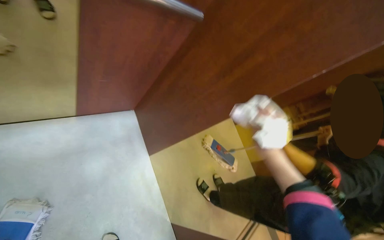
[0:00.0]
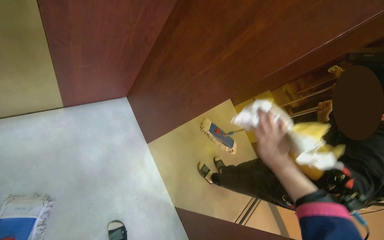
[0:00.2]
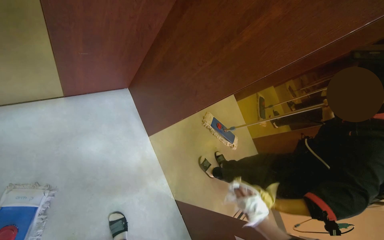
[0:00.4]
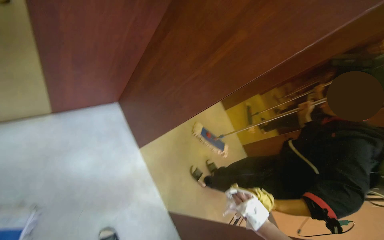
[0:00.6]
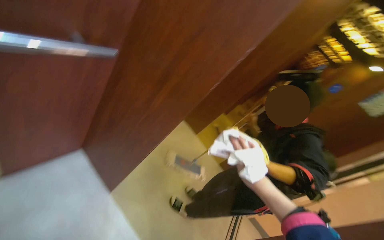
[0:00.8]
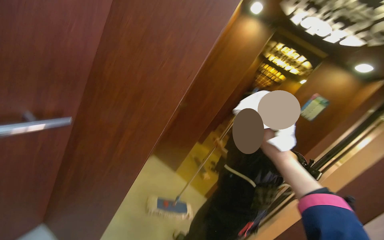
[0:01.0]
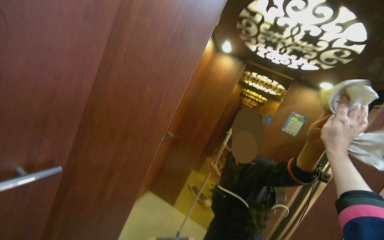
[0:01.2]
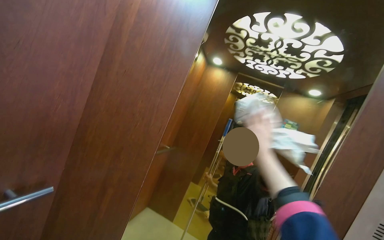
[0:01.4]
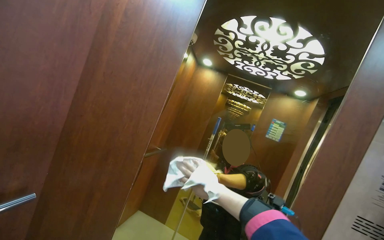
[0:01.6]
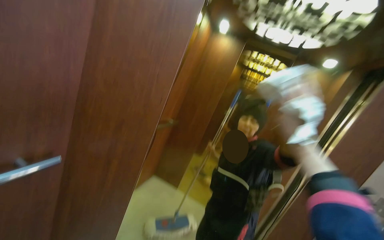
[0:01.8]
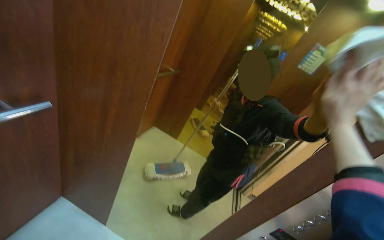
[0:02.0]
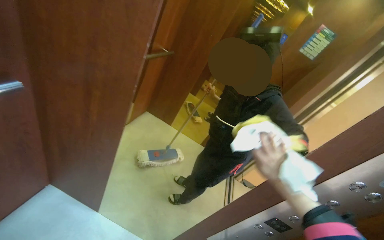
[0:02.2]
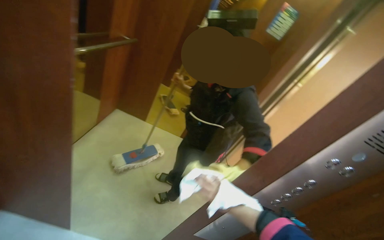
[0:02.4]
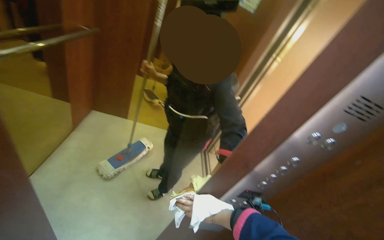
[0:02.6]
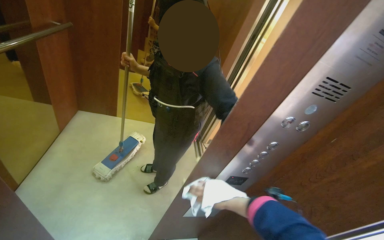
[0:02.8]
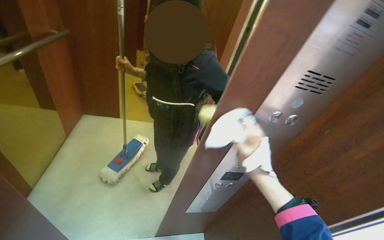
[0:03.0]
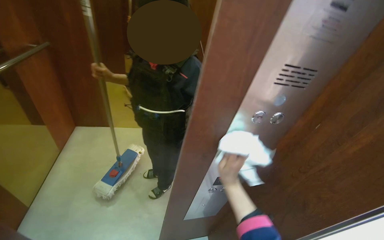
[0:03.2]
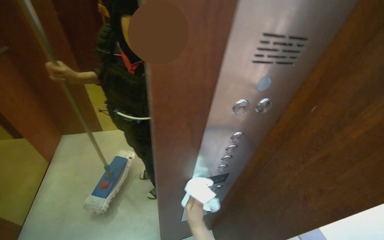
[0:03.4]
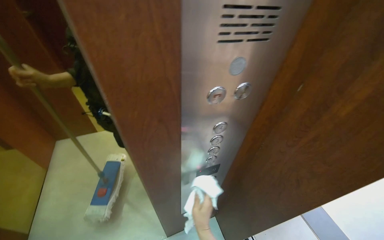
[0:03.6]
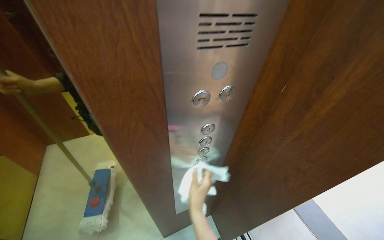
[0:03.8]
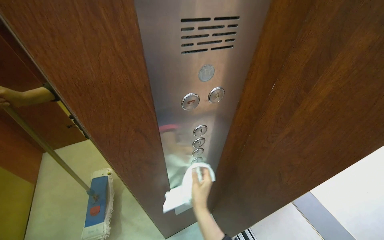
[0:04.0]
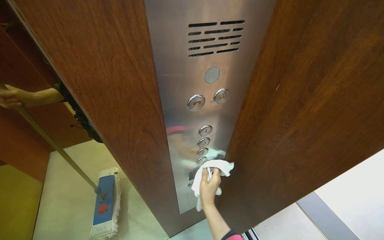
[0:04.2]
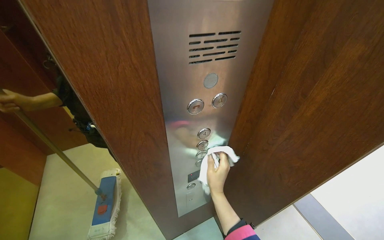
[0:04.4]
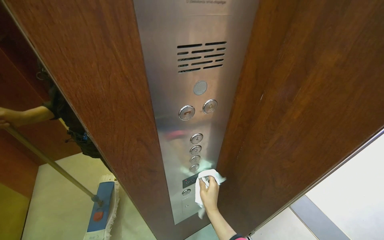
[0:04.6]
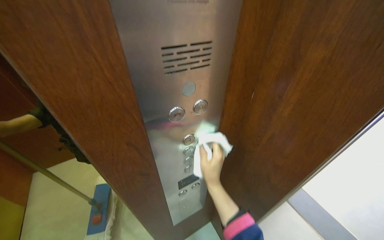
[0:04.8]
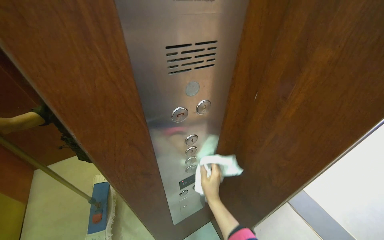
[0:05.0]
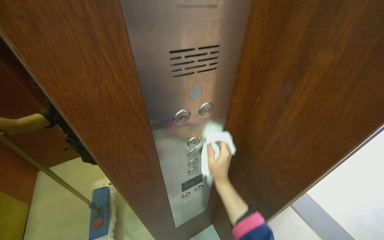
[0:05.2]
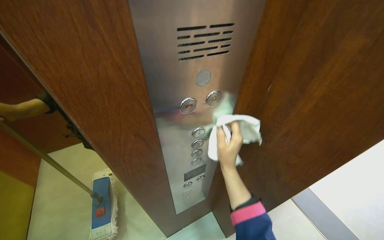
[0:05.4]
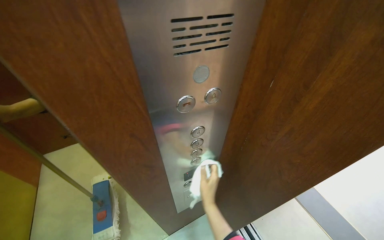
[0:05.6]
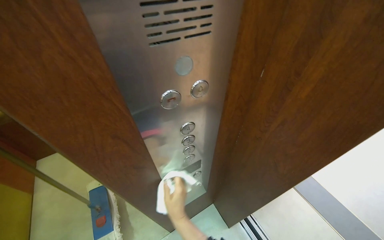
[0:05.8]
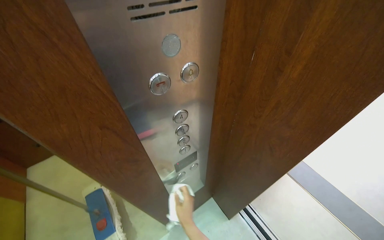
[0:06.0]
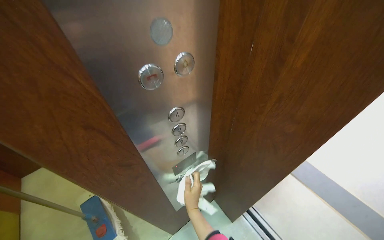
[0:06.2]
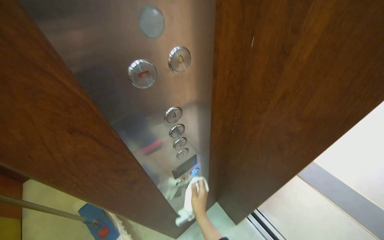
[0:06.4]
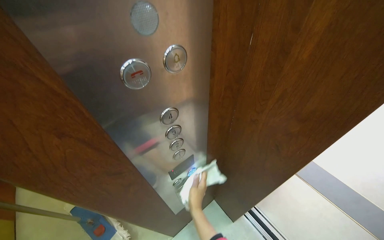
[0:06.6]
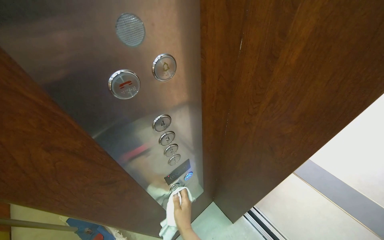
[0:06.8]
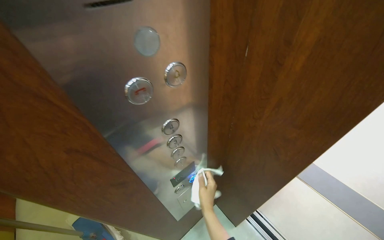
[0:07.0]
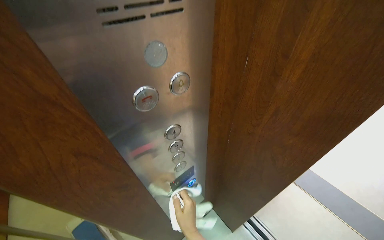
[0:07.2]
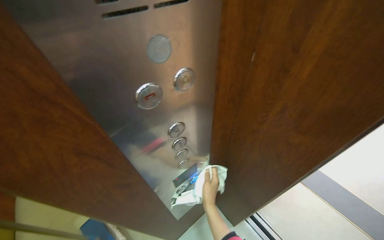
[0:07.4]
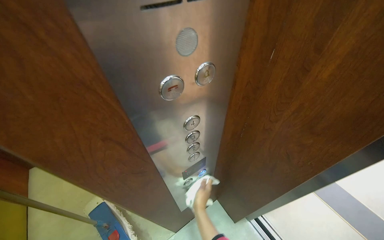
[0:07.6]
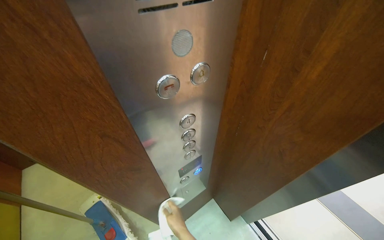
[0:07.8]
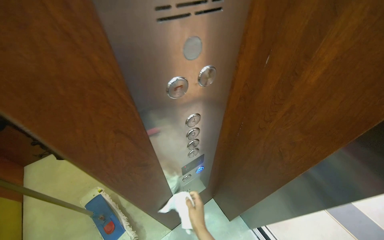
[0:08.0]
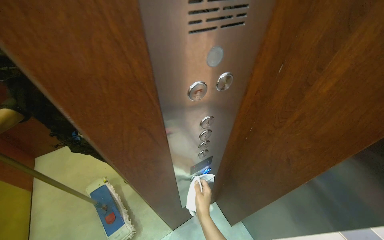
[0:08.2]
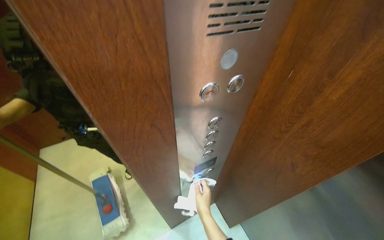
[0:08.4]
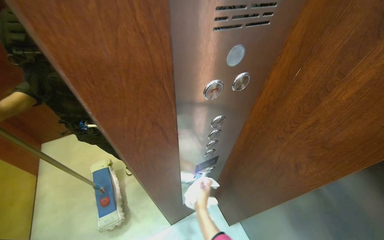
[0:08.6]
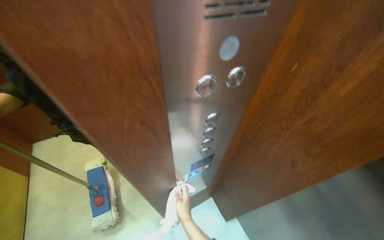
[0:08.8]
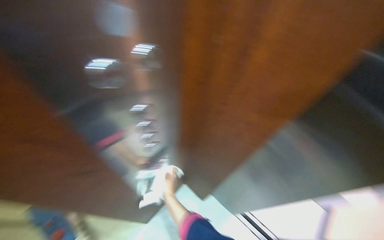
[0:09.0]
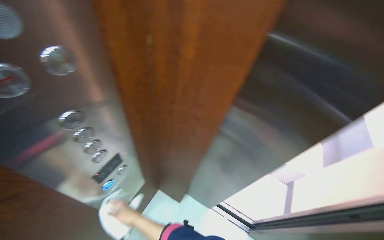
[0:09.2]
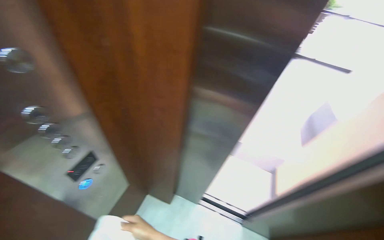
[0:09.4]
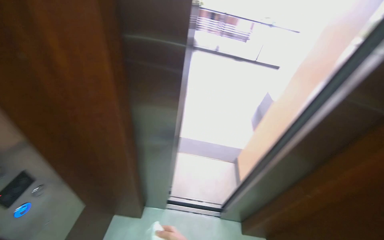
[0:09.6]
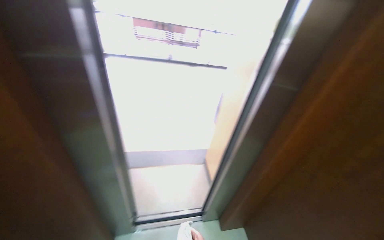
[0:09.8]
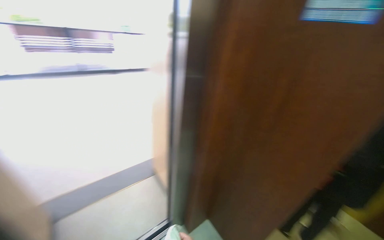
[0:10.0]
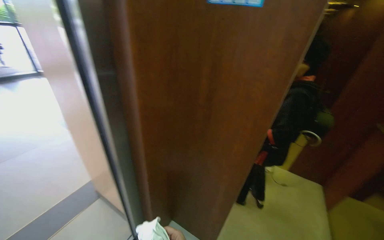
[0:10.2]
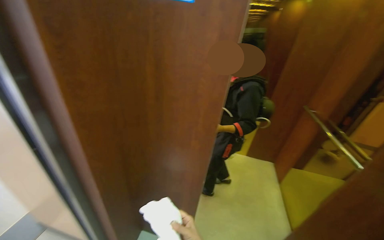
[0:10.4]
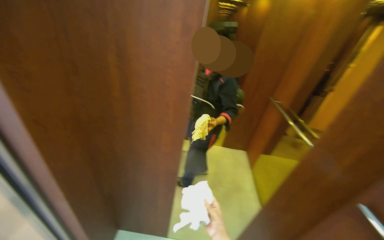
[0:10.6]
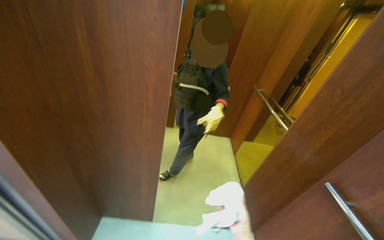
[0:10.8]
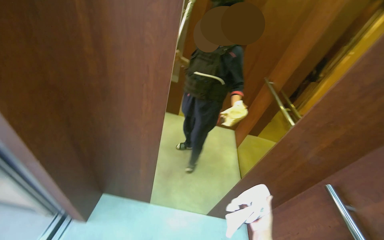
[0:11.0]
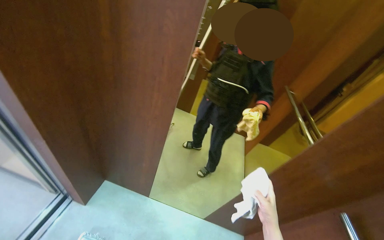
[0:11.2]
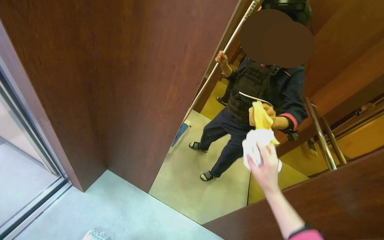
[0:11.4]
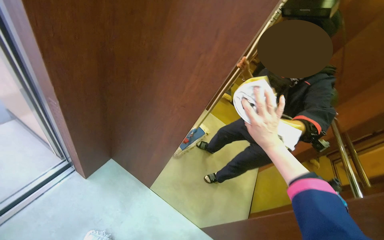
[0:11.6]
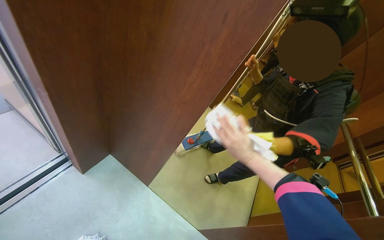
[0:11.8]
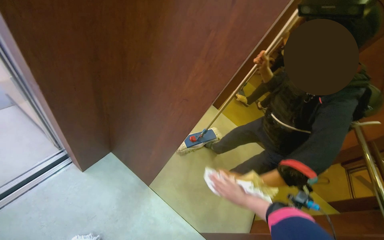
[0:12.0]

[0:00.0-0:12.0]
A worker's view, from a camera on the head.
Job: wiping surfaces.
The whole recording: Cleaning elevator interior. The worker cleans the elevator interior and floor, including the ceiling, walls, control panel, and handrails, using a cloth.
0:00.0 to 0:01.6: The head turns to the right by about 45 degrees. The wearer looks approximately 30 degrees further upward.
0:01.6 to 0:03.0: The head turns to the right by about 20 degrees. The view tilts about 50 degrees downward.
0:03.0 to 0:04.4: The scene rotates counterclockwise by approximately 25 degrees.
0:04.4 to 0:06.0: The right hand swings up and down the picture, some 25 cm each way, with 4 reversals.
0:09.0 to 0:10.4: The camera travels roughly 60 cm. The head rotates some 115 degrees to the right.
0:10.4 to 0:12.0: Everything in view rotates approximately 30 degrees clockwise.

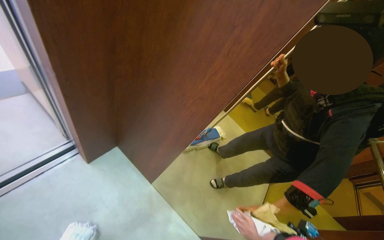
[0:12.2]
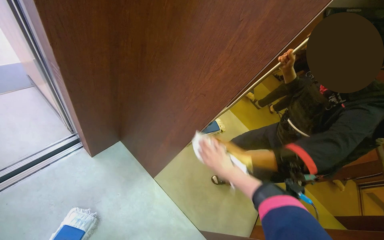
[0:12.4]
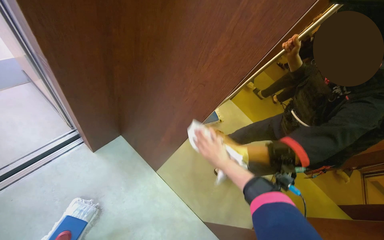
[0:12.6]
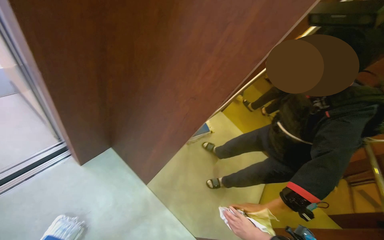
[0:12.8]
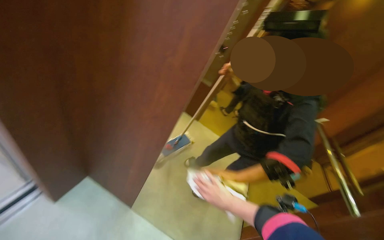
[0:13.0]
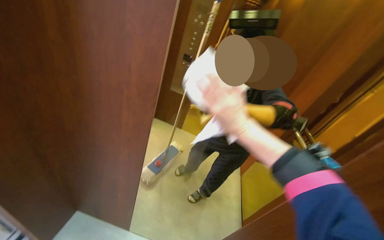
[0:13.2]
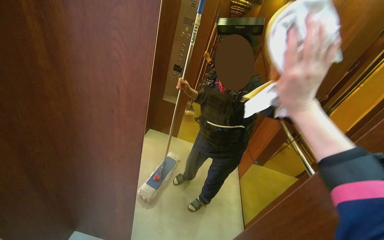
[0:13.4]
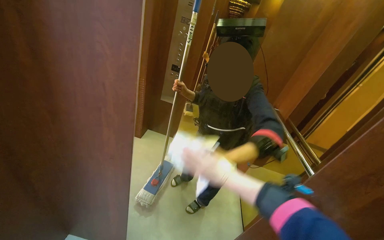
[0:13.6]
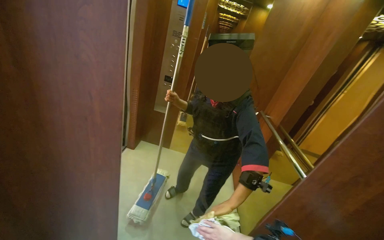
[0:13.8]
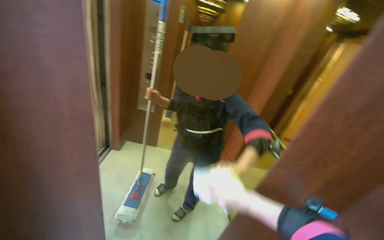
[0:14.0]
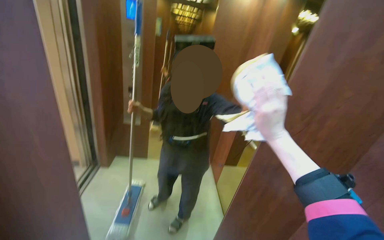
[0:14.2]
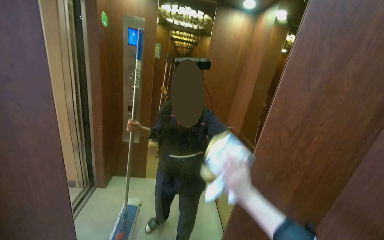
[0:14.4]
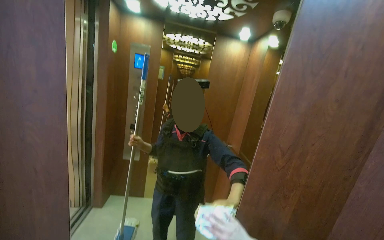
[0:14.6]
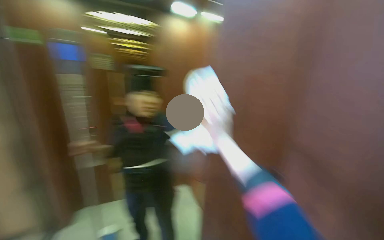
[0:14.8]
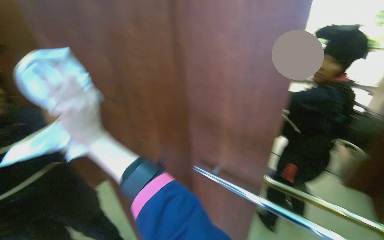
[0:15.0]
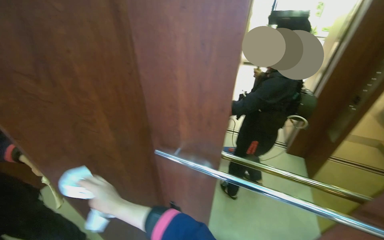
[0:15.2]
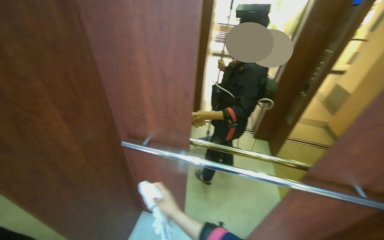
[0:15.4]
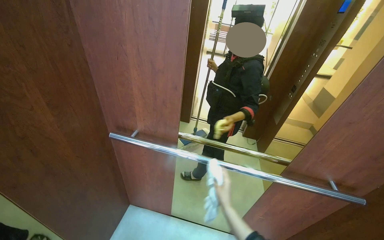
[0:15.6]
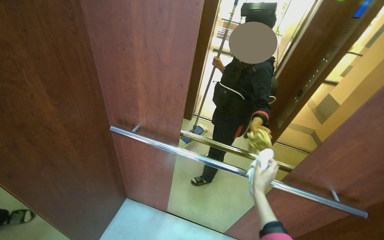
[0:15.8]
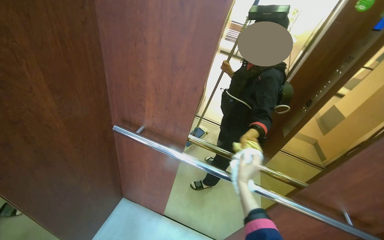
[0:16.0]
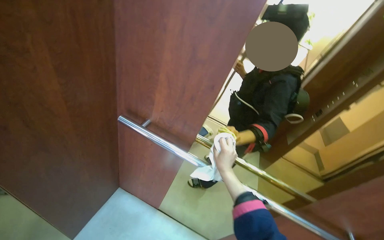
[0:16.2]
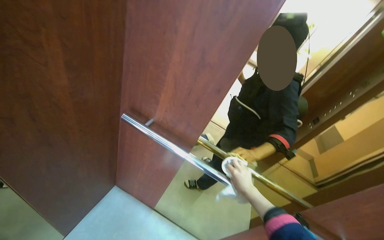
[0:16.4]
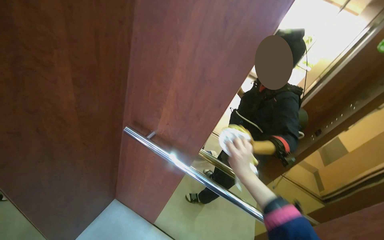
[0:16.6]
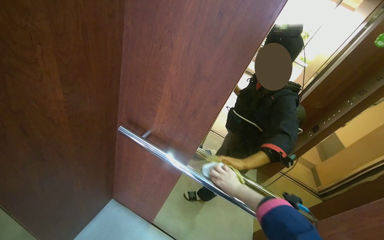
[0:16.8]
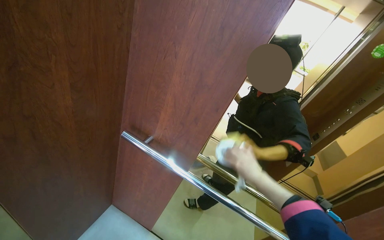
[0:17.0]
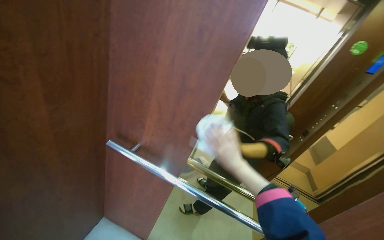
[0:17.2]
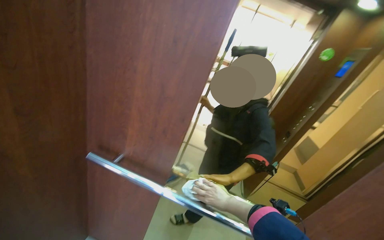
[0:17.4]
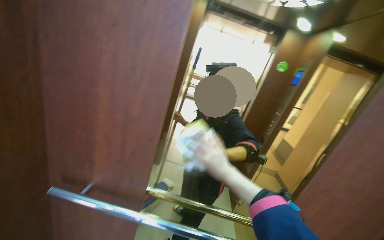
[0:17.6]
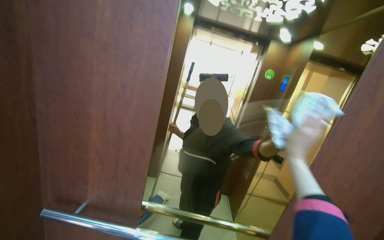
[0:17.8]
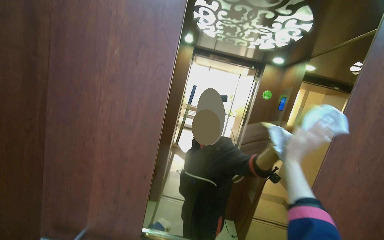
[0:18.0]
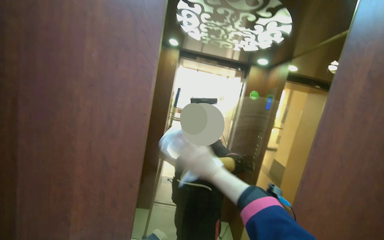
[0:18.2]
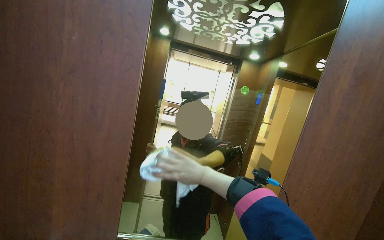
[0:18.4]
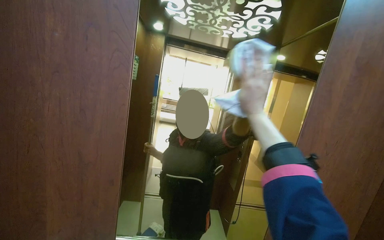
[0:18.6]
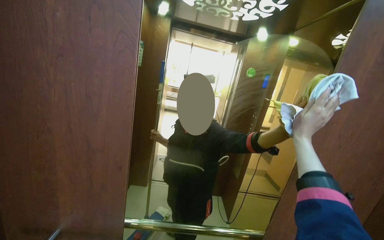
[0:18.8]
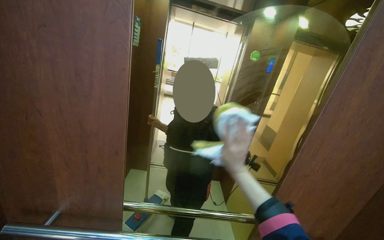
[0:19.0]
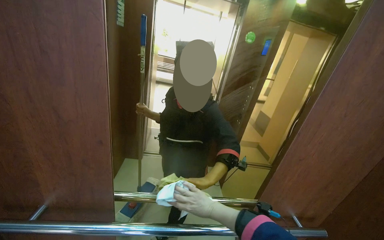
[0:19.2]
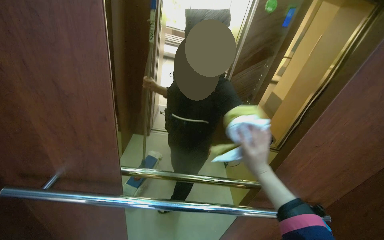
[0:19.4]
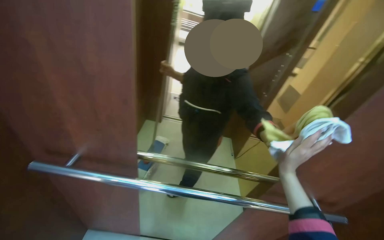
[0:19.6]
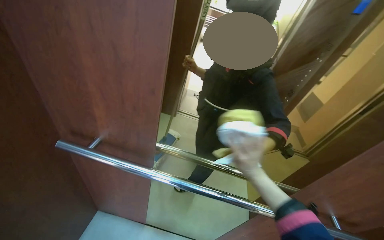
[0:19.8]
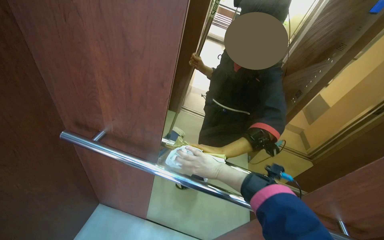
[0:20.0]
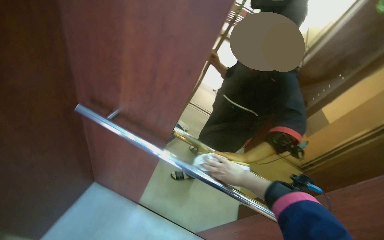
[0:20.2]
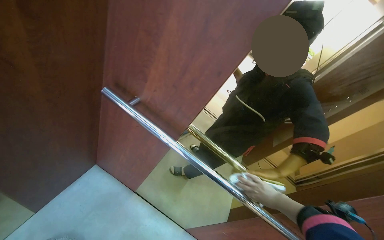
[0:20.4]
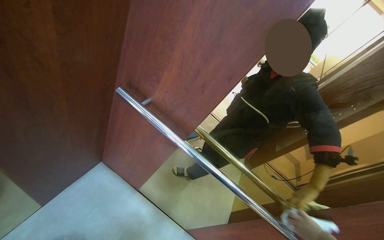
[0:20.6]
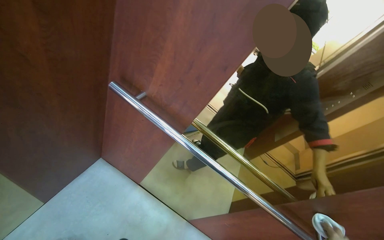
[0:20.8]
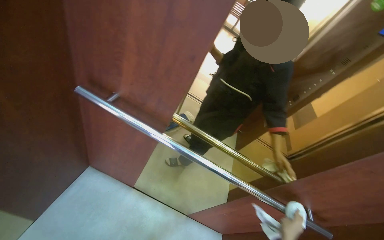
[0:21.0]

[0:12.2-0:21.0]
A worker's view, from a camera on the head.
Job: wiping surfaces.
The whole recording: Cleaning elevator interior. The worker cleans the elevator interior and floor, including the ceiling, walls, control panel, and handrails, using a cloth.
0:12.2 to 0:13.6: The head turns to the right by some 30 degrees.
0:13.6 to 0:15.2: The head rotates roughly 80 degrees to the right.
0:15.2 to 0:16.6: The right hand swings left and right, some 40 cm each way, with 2 reversals.
0:16.6 to 0:18.0: The head turns to the right by some 20 degrees. The view tilts about 20 degrees upward. The right hand moves up and down the picture over about 20 cm, changing direction 3 times.
0:18.0 to 0:19.6: The view tips downward by roughly 30 degrees.
